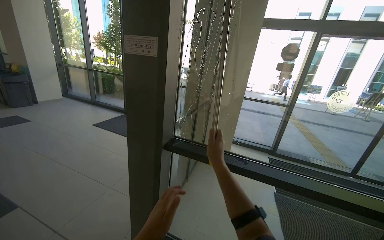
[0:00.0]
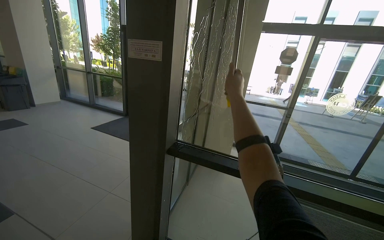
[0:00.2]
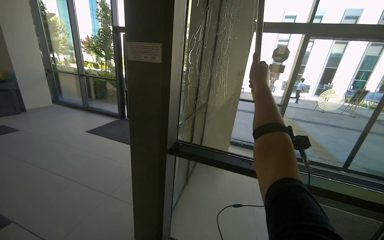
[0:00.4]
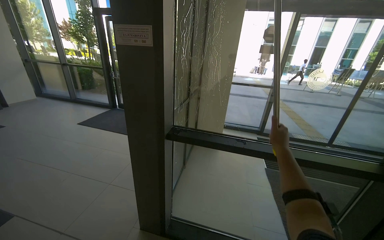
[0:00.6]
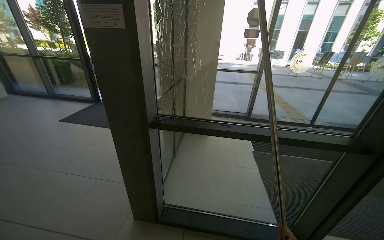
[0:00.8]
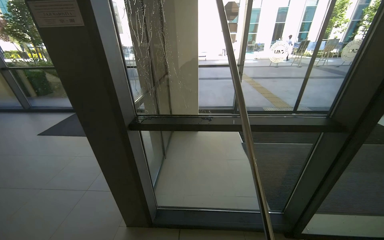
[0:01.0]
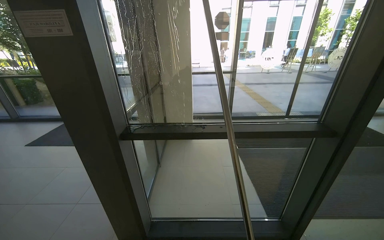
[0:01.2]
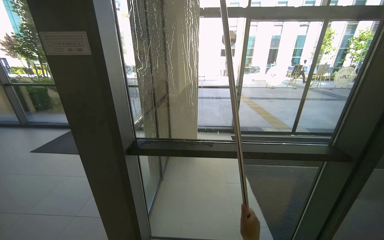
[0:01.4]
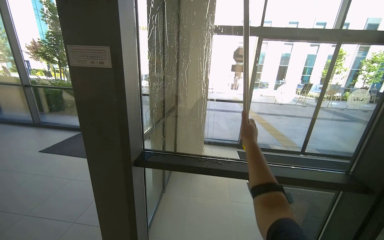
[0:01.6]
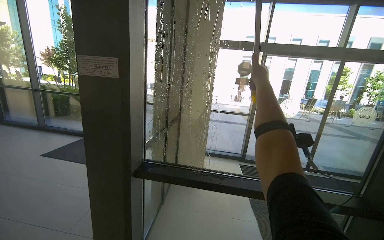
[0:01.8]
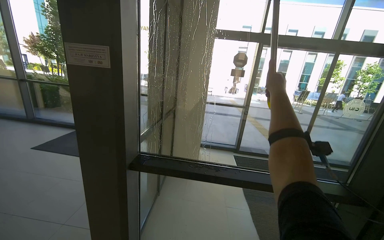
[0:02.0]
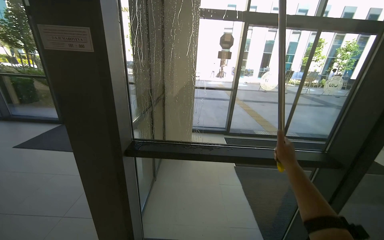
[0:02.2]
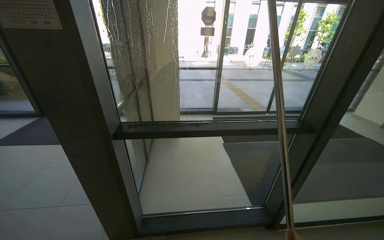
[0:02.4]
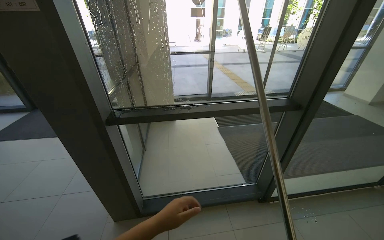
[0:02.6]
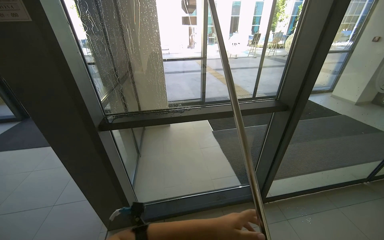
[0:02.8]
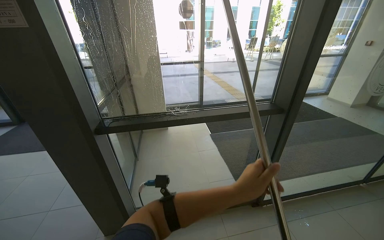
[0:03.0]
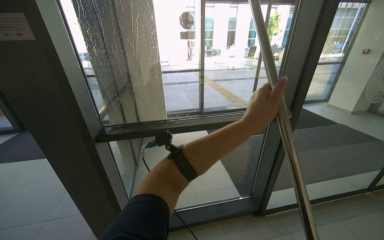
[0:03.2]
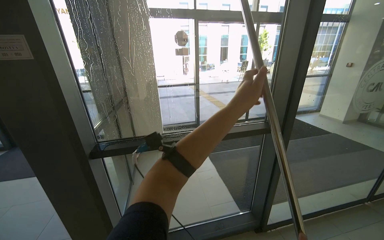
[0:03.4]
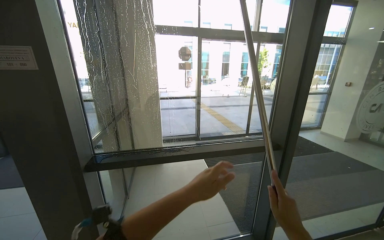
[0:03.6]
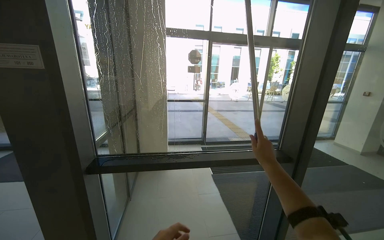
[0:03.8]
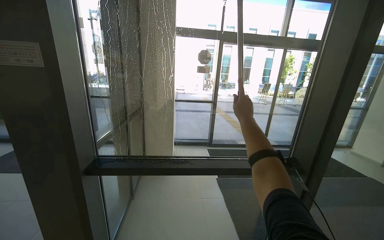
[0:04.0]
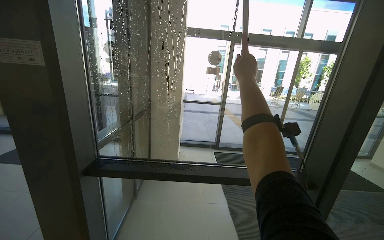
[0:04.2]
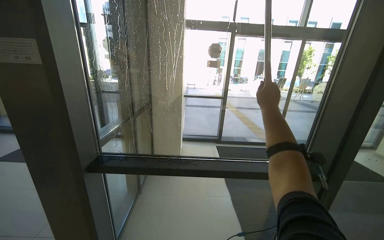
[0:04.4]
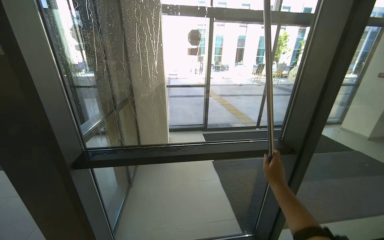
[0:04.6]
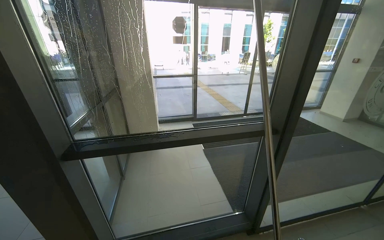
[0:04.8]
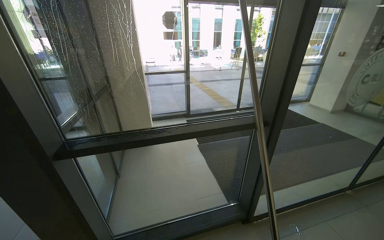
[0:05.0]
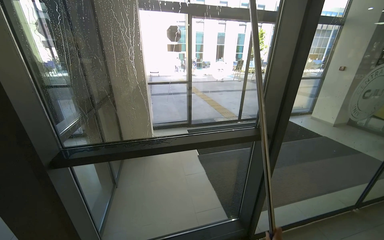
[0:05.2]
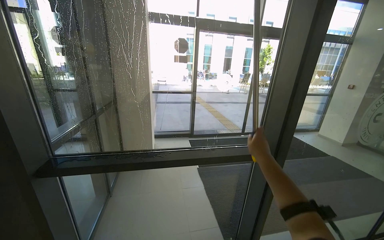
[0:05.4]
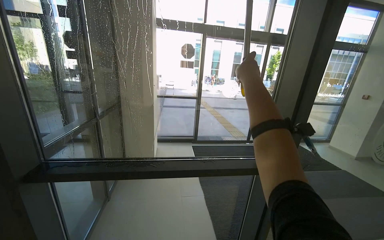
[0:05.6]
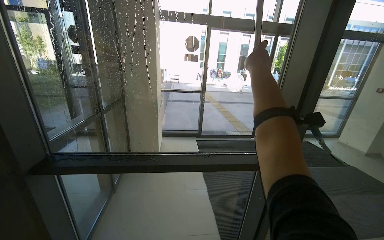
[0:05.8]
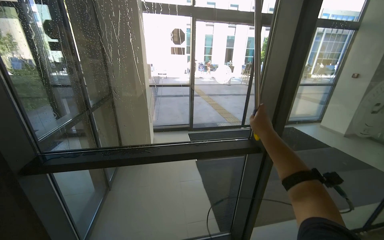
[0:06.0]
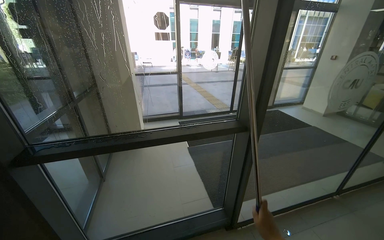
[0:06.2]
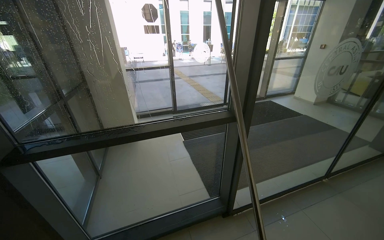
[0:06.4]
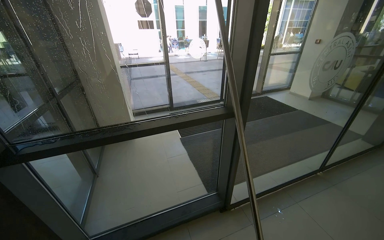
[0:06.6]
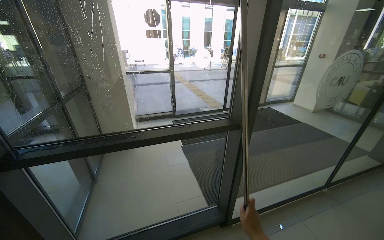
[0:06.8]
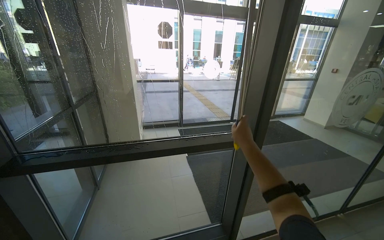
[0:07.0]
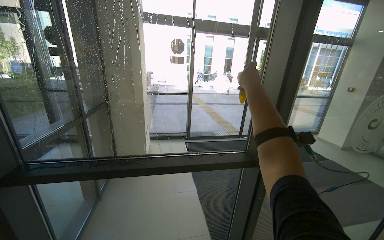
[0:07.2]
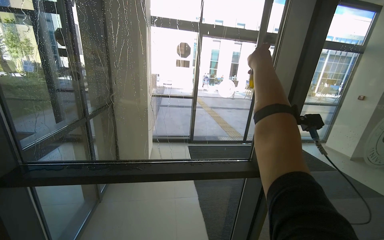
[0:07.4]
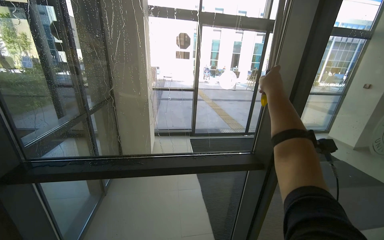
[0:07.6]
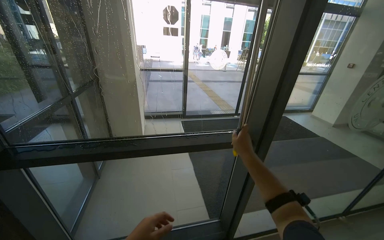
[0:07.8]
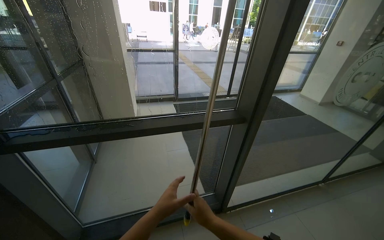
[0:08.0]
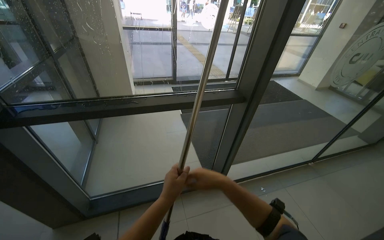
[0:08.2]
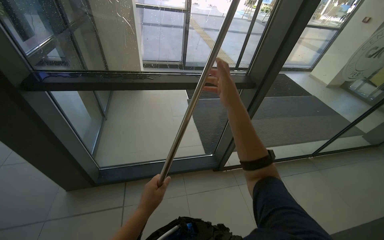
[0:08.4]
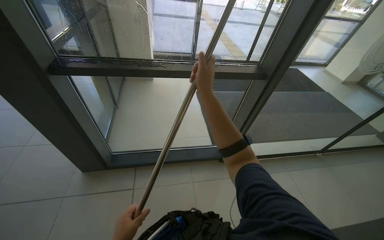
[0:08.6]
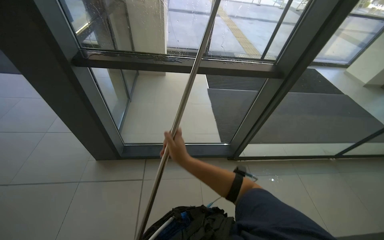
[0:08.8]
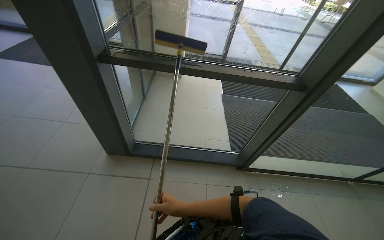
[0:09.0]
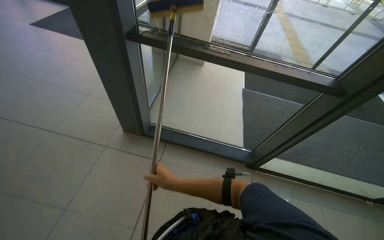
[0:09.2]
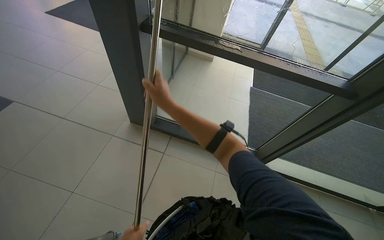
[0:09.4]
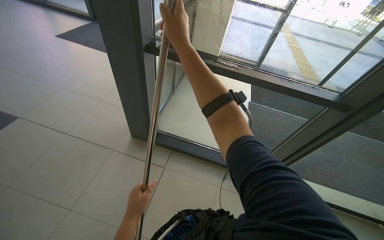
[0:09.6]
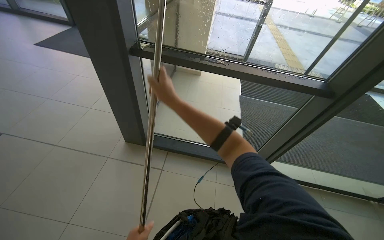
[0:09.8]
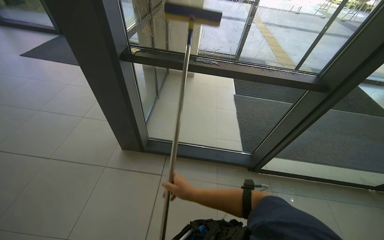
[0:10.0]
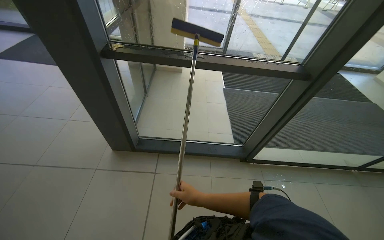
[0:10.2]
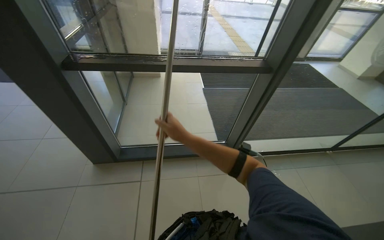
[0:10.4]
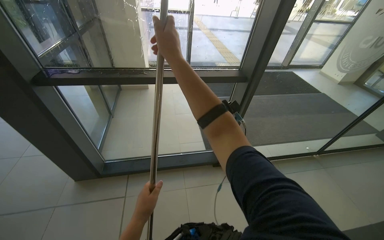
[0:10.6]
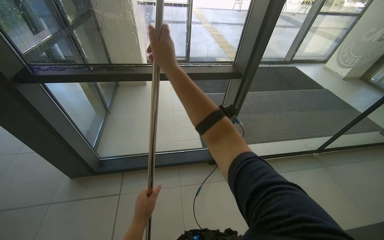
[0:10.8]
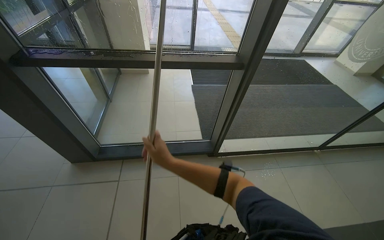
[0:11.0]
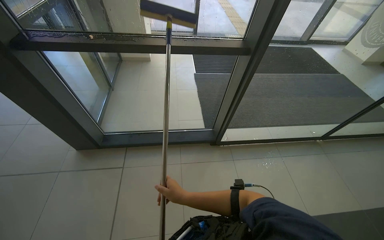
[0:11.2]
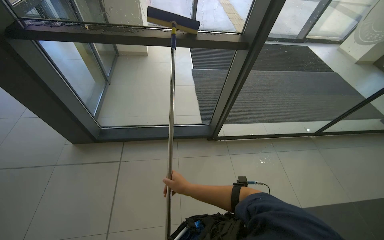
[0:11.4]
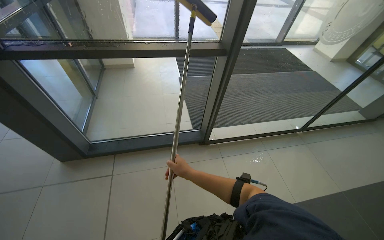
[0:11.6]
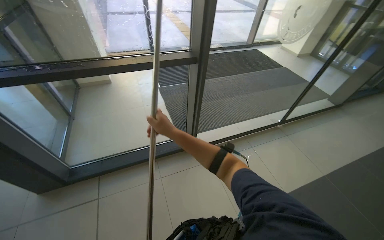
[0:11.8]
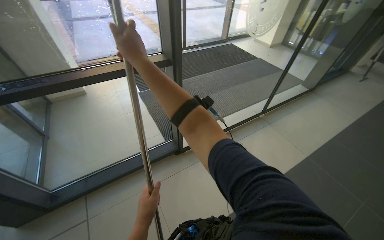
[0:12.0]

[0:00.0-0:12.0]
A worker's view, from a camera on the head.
Job: cleaning windows.
The whole recording: Cleaning glass panels. The worker prepares the cleaning tool and cleans the glass panels with a squeegee.
0:01.6 to 0:03.0: The wearer looks roughly 15 degrees further to the right. The wearer looks approximately 15 degrees further downward.
0:07.6 to 0:09.0: The view tips downward by approximately 25 degrees. The right hand goes up and down the picture, about 40 cm each way, reversing 2 times.
0:10.4 to 0:12.0: The head turns to the right by roughly 25 degrees.

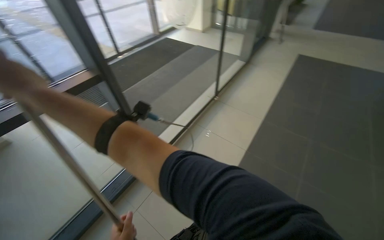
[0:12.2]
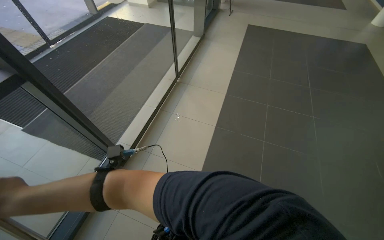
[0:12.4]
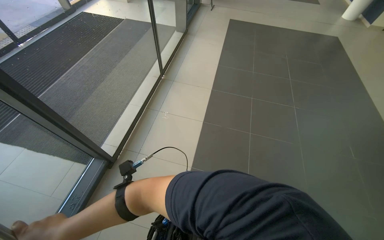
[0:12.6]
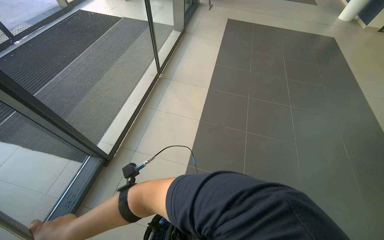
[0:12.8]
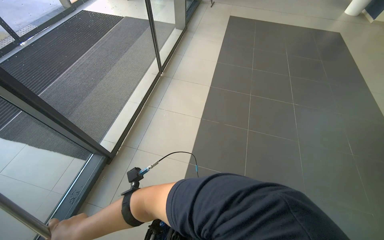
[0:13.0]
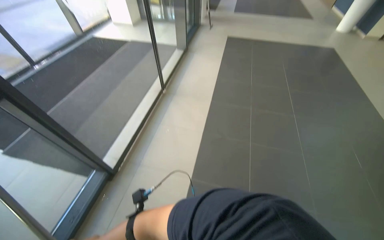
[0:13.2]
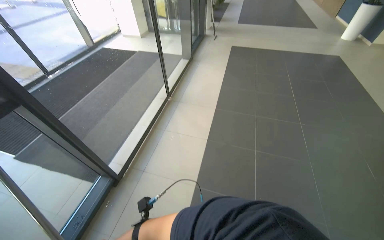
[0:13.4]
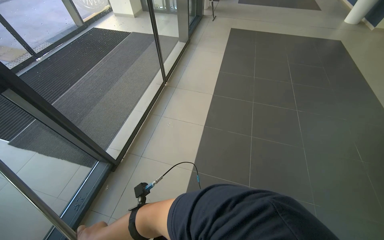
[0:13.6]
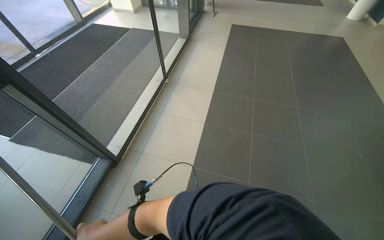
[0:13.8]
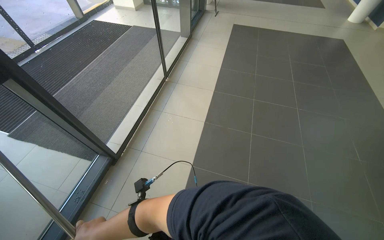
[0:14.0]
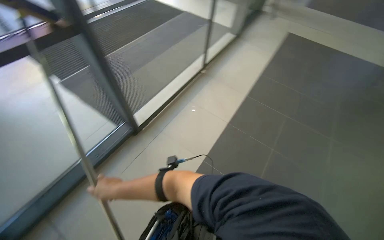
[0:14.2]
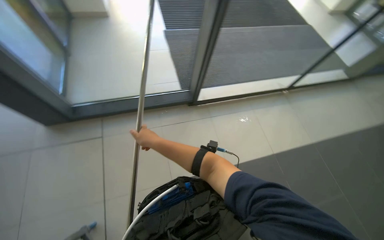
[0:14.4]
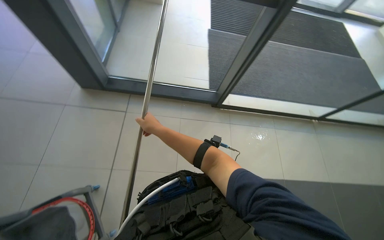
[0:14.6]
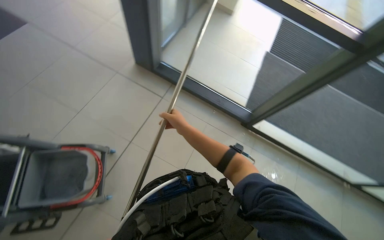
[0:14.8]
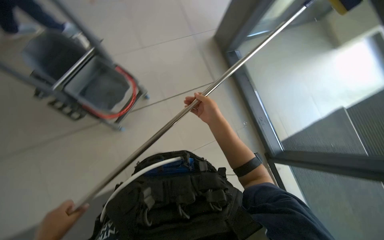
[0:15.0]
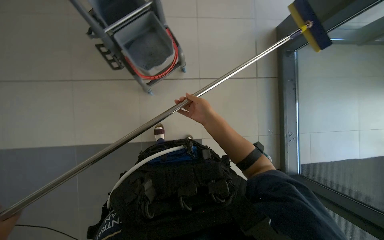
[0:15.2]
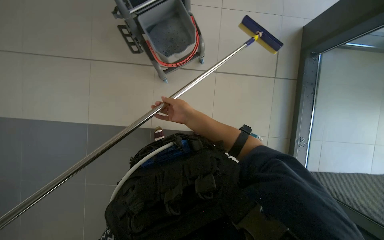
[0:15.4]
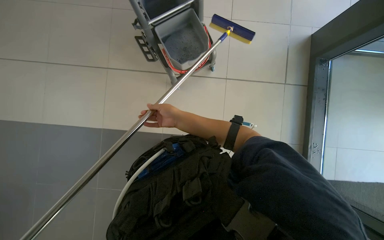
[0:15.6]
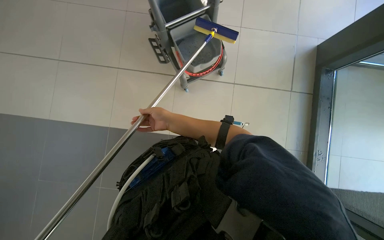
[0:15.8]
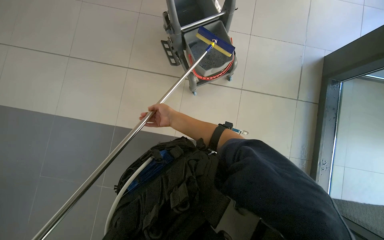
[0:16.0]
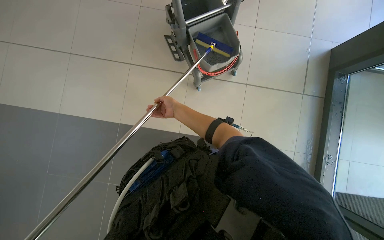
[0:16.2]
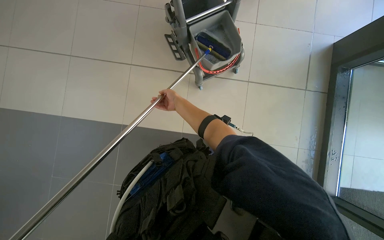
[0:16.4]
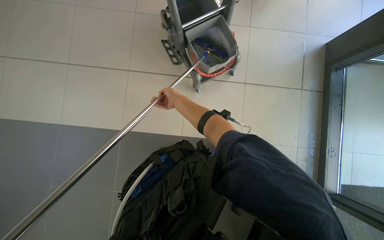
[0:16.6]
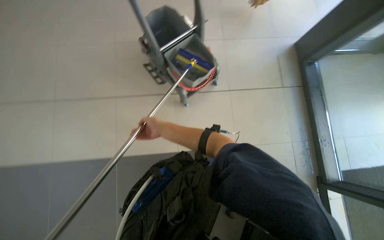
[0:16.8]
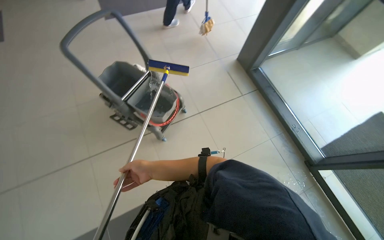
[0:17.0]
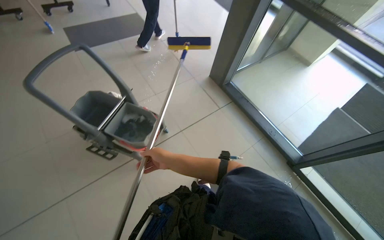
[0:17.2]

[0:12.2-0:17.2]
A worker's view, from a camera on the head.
Job: cleaning windows.
The whole recording: Cleaning glass panels. The worker prepares the cleaning tool and cleans the glass panels with a squeegee.
0:12.2 to 0:13.8: The wearer looks approximately 20 degrees further to the right.
0:13.8 to 0:15.6: The head turns to the left by approximately 175 degrees.
0:15.6 to 0:17.2: The wearer looks approximately 35 degrees further to the right. The wearer looks some 20 degrees further upward.

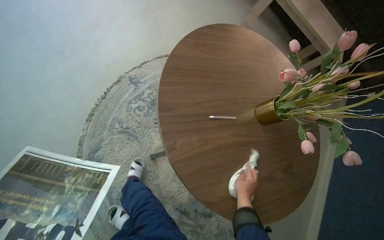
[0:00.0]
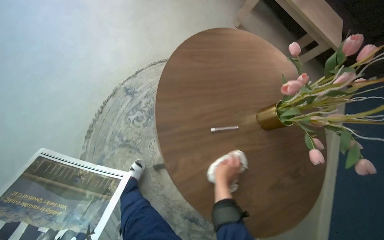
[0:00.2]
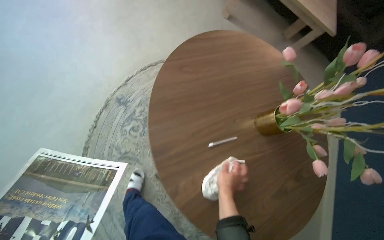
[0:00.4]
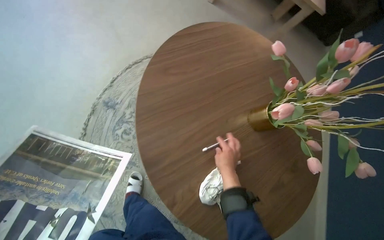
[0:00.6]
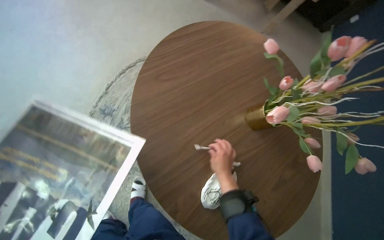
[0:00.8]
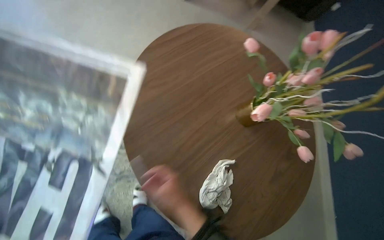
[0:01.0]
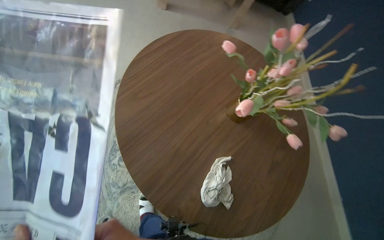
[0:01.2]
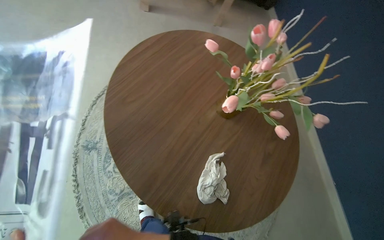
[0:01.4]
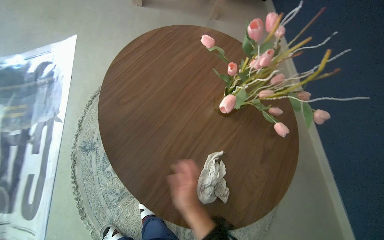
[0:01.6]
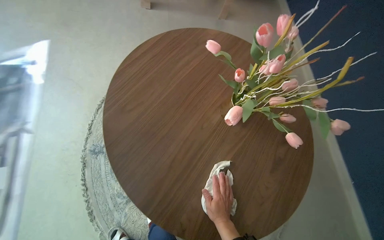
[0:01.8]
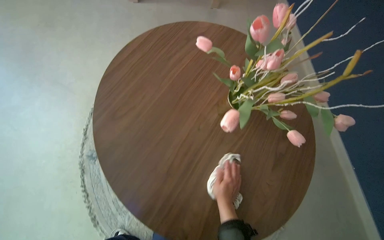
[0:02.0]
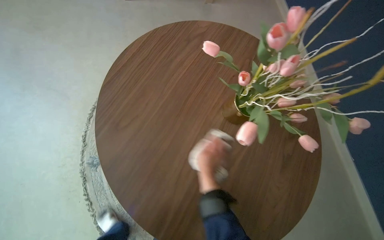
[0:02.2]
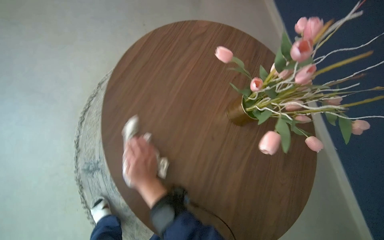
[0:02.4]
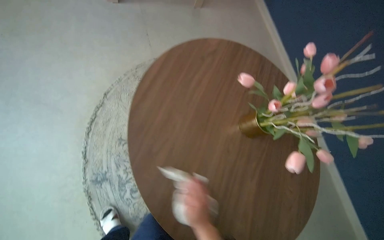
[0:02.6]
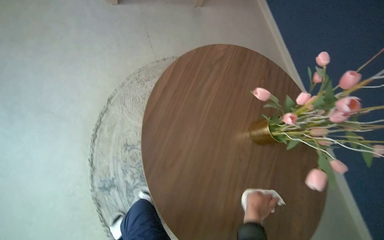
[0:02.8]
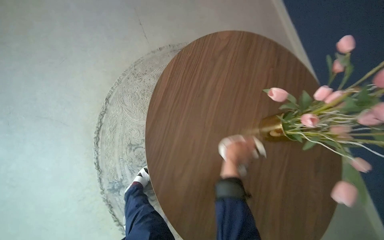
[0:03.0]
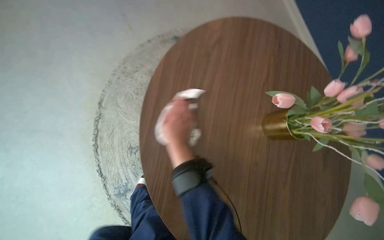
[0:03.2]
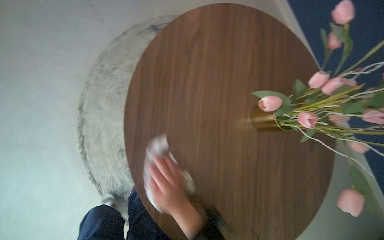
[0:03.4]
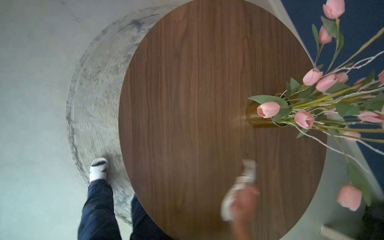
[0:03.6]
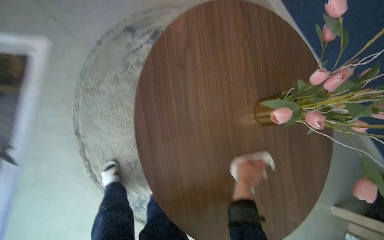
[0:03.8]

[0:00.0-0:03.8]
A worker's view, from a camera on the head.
Job: wiping surfaces.
The whole recording: Wiping various surfaces. The worker wipes various surfaces in the room with a white cloth.
0:00.0 to 0:01.2: Everything in view rotates approximately 35 degrees counterclockwise.
0:02.6 to 0:03.8: The view tips downward by some 25 degrees. The scene turns roughly 30 degrees counterclockwise in the picture.
